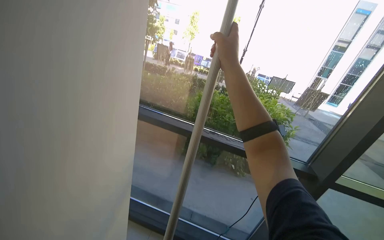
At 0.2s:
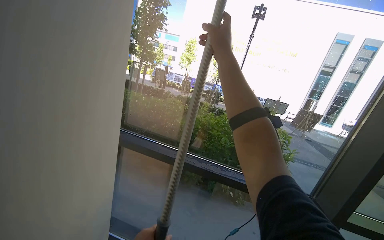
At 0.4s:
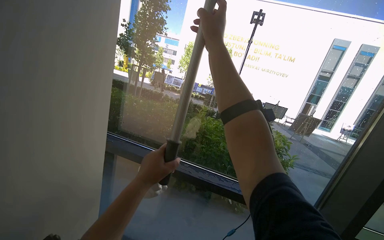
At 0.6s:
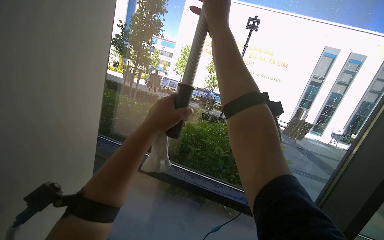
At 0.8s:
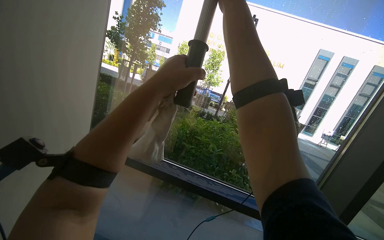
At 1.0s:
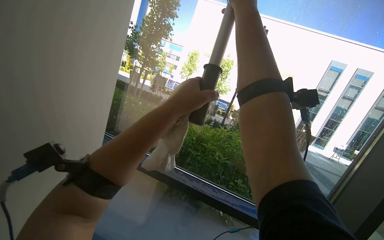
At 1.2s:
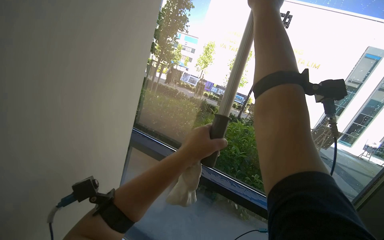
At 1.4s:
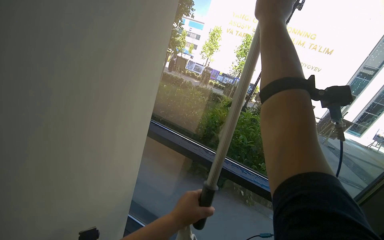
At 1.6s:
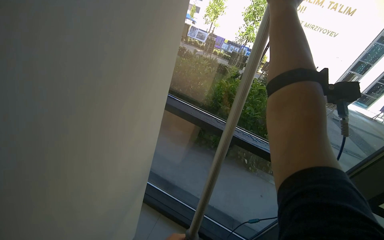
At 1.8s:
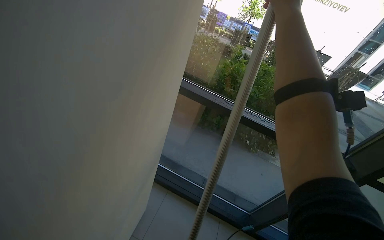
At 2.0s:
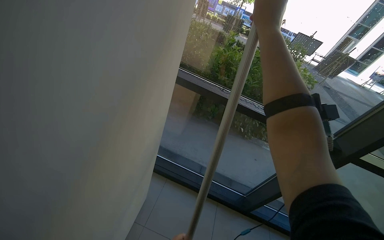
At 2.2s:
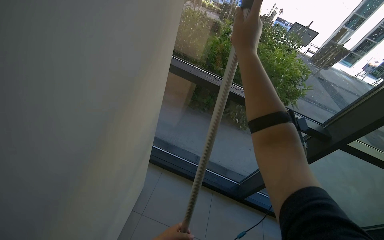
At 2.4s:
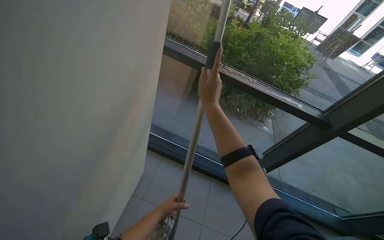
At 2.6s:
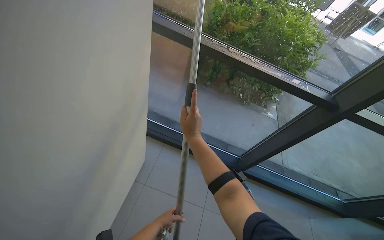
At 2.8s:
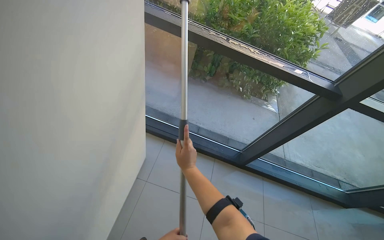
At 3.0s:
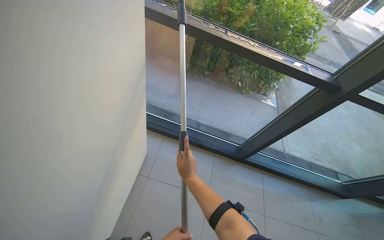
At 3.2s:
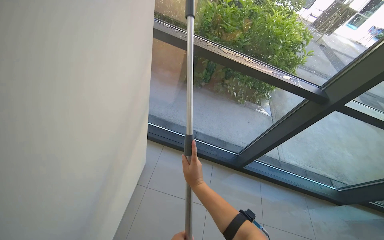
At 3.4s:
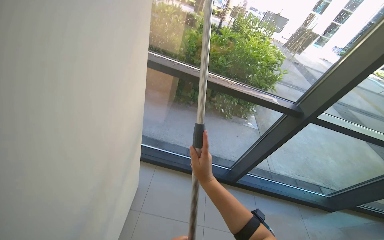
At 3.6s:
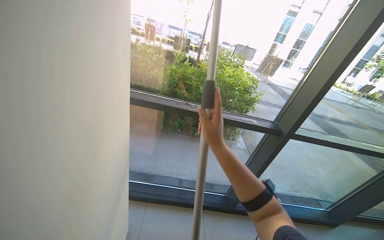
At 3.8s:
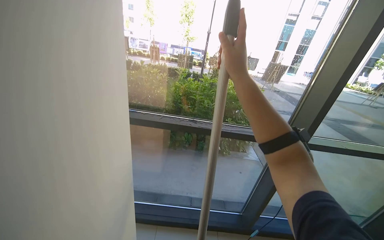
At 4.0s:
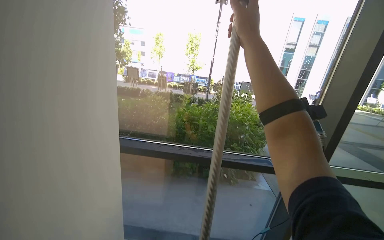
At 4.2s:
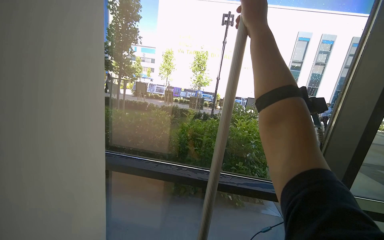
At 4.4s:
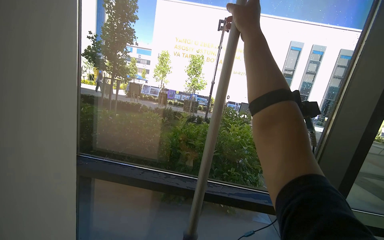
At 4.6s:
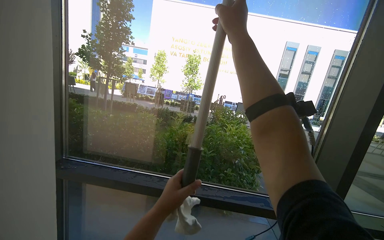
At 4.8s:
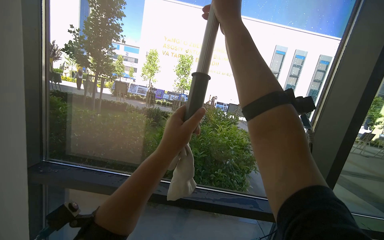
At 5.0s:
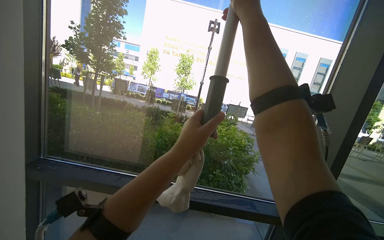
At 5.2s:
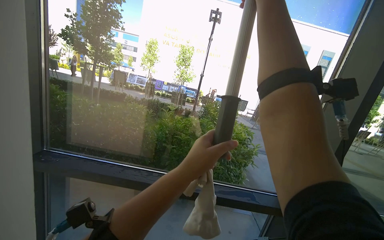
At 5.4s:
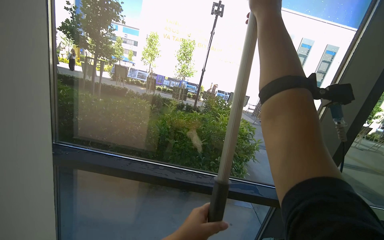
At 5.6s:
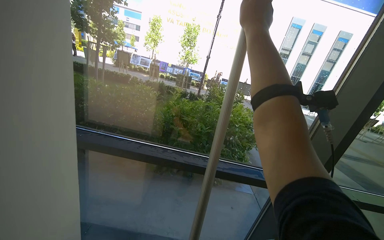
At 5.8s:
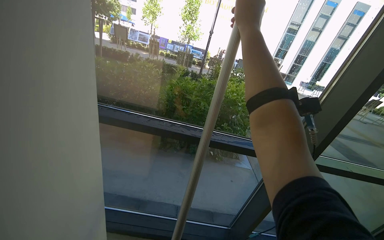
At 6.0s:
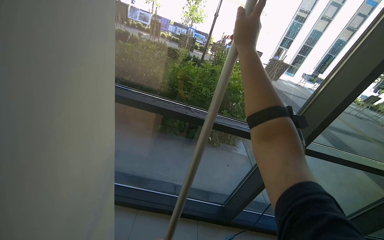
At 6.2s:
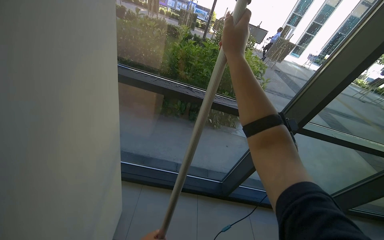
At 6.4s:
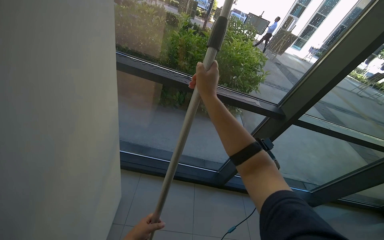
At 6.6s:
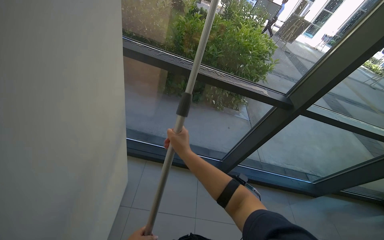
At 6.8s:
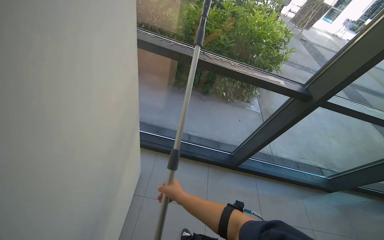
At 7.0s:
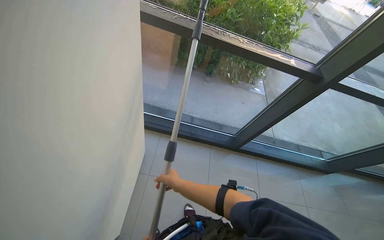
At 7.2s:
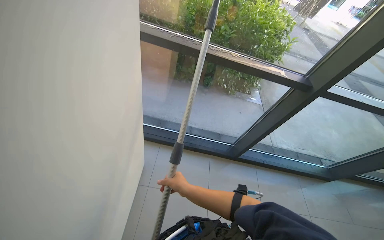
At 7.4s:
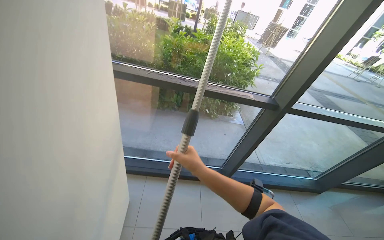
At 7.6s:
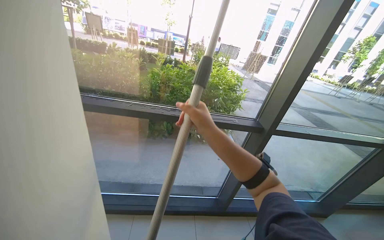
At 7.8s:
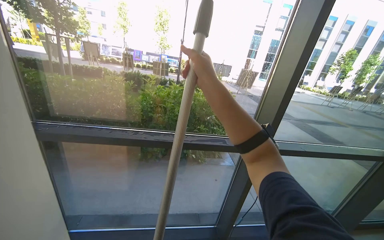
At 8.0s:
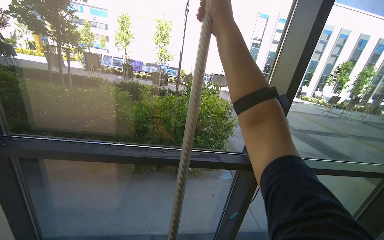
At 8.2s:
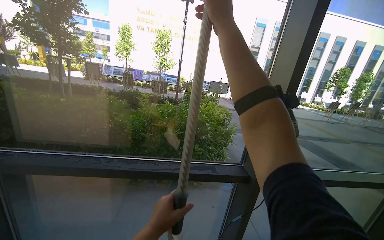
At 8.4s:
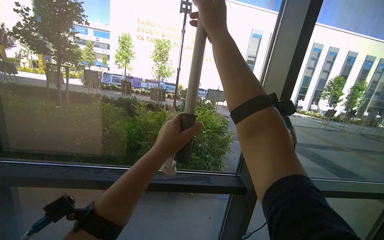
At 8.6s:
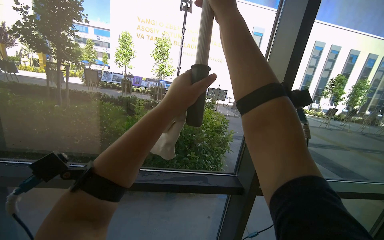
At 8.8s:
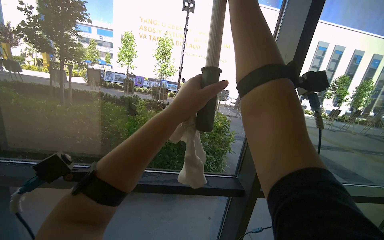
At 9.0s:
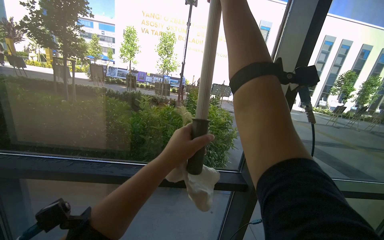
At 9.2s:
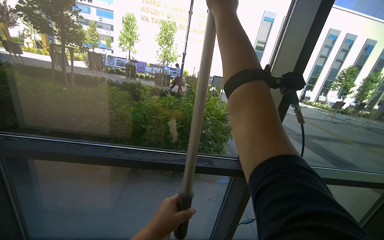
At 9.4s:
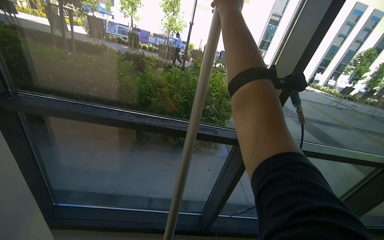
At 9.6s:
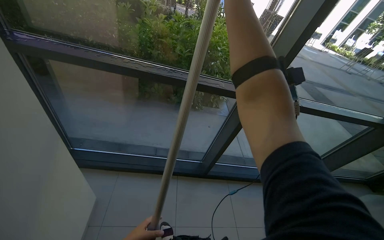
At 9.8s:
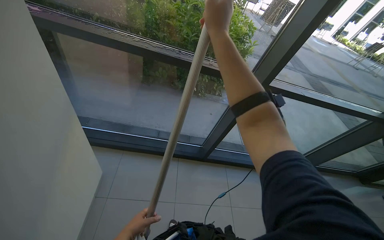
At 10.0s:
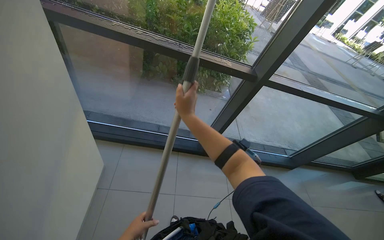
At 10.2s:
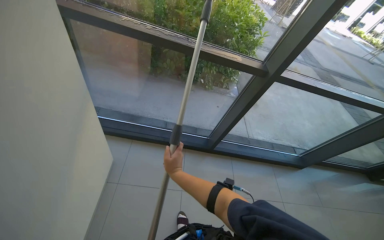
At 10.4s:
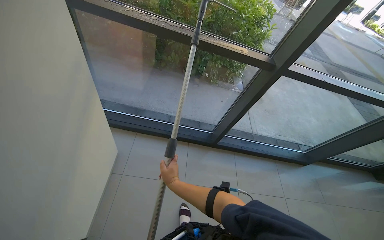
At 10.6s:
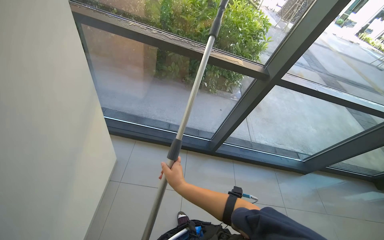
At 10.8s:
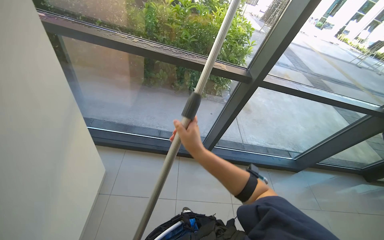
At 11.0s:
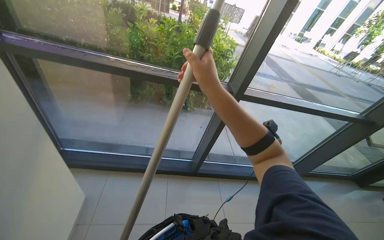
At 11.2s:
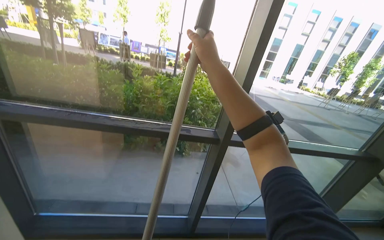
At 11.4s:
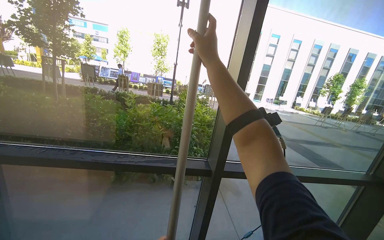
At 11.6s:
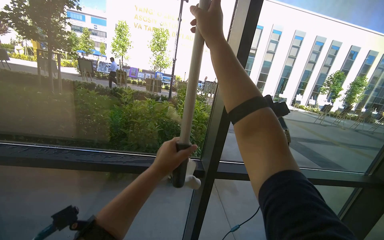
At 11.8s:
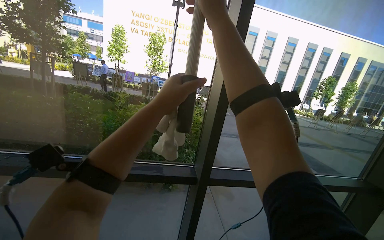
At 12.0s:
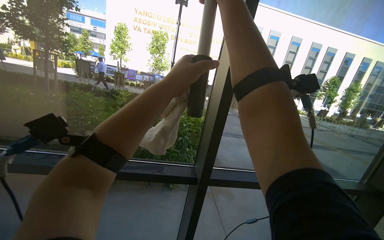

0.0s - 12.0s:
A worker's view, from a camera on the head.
Job: cleaning windows.
The whole recording: Cleaning glass panels and frames. The worker wipes the glass frames with a cloth and cleans the glass panels using a squeegee.
0.0s - 1.6s: The right hand is displaced up the picture by some 15 cm.
1.6s - 3.0s: The view tilts some 25 degrees downward. The right hand heads down the picture, covering roughly 70 cm.
3.0s - 4.4s: The view tips upward by some 40 degrees.
4.4s - 6.0s: The camera pitches downward, by about 20 degrees.
6.0s - 7.6s: The right hand heads down the picture, covering approximately 30 cm.
7.6s - 9.0s: The camera pitches upward, by about 15 degrees.
9.0s - 10.4s: The view tips downward by roughly 35 degrees.
10.4s - 12.0s: The camera travels approximately 40 cm. The wearer looks roughly 35 degrees further upward.

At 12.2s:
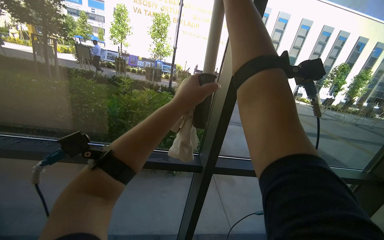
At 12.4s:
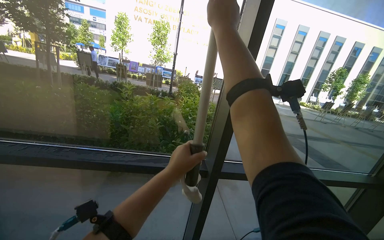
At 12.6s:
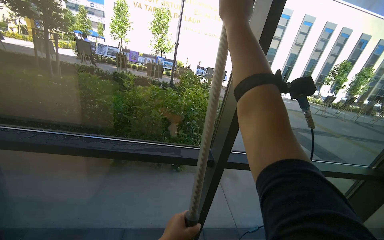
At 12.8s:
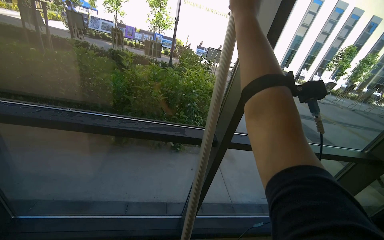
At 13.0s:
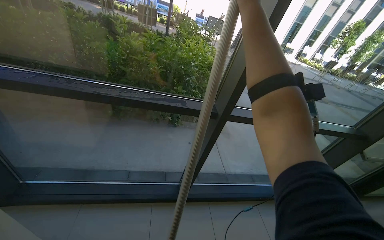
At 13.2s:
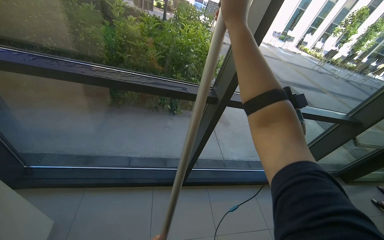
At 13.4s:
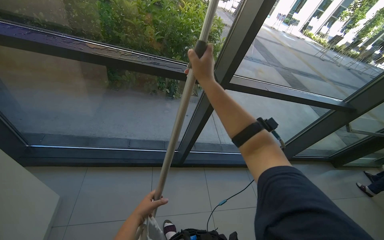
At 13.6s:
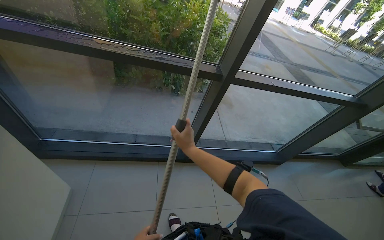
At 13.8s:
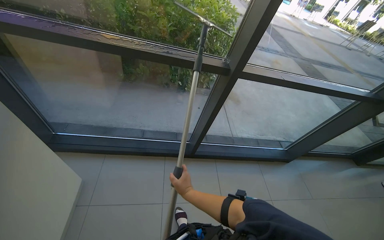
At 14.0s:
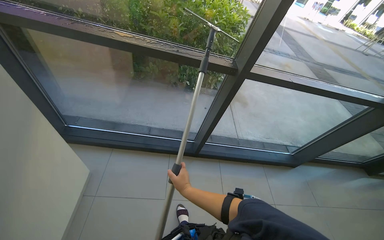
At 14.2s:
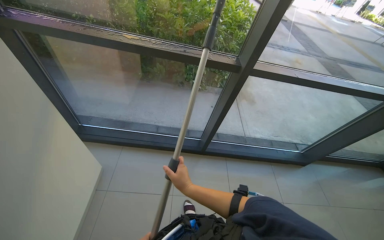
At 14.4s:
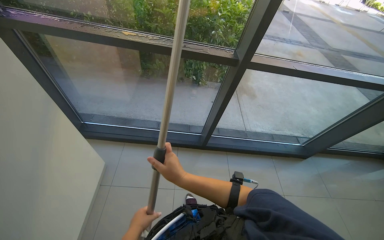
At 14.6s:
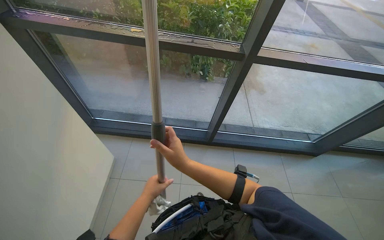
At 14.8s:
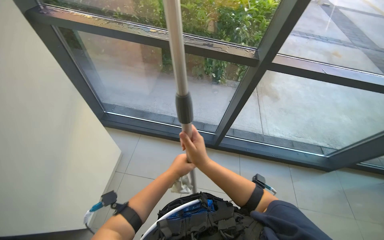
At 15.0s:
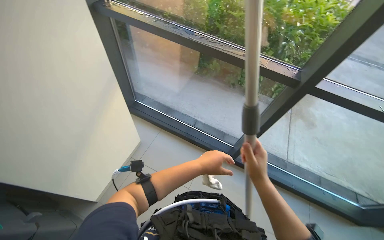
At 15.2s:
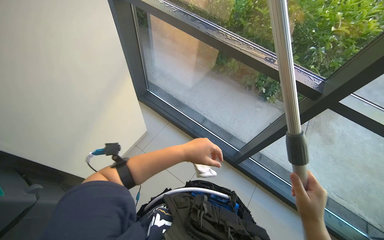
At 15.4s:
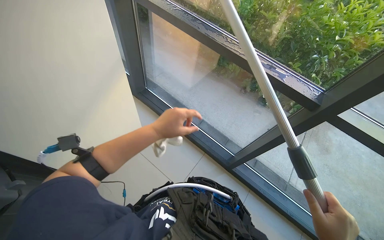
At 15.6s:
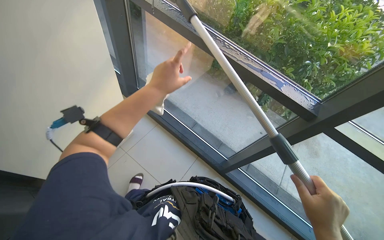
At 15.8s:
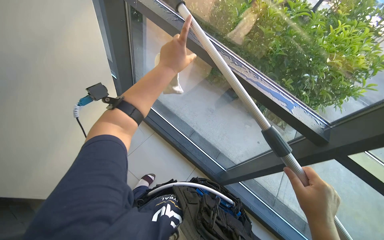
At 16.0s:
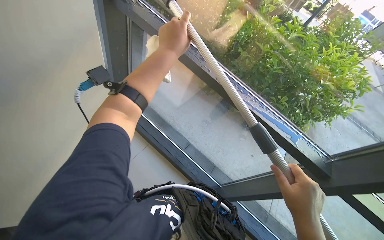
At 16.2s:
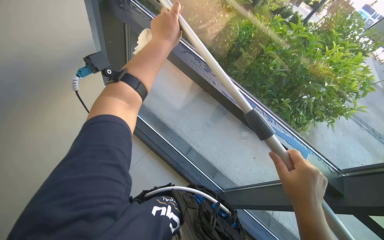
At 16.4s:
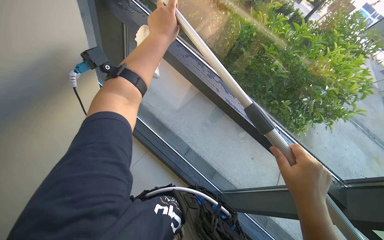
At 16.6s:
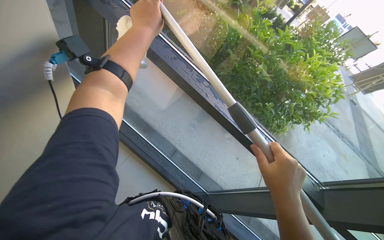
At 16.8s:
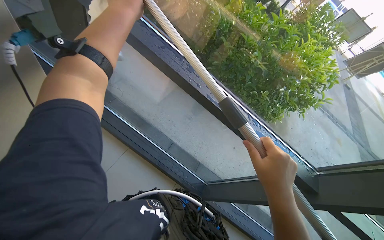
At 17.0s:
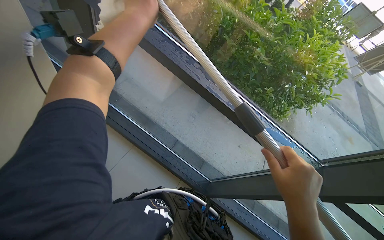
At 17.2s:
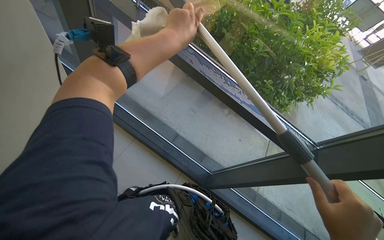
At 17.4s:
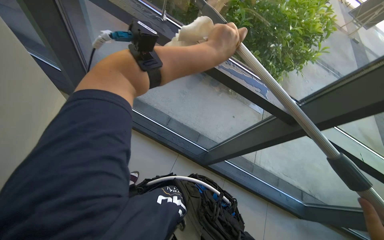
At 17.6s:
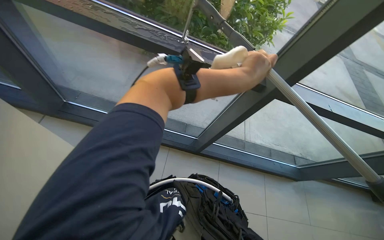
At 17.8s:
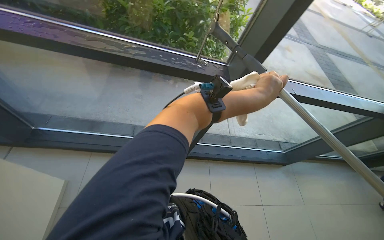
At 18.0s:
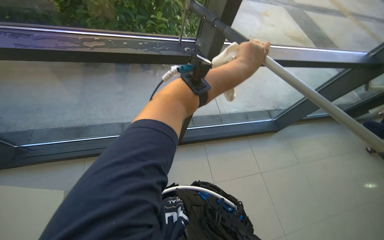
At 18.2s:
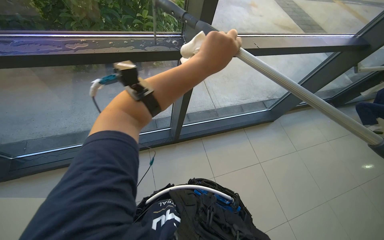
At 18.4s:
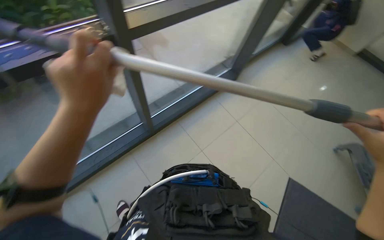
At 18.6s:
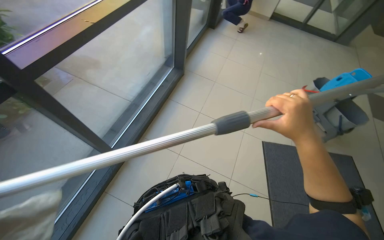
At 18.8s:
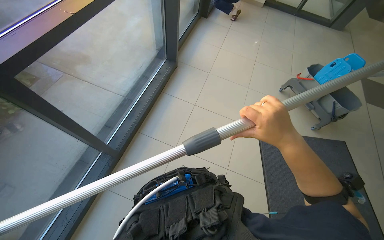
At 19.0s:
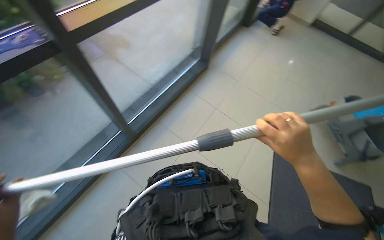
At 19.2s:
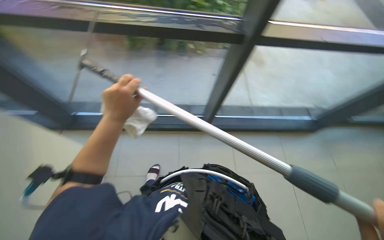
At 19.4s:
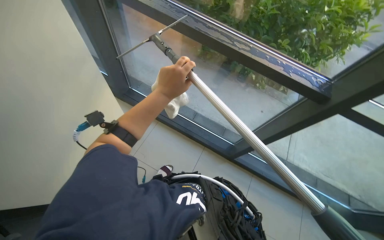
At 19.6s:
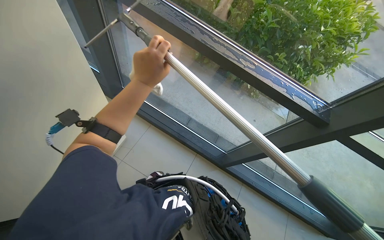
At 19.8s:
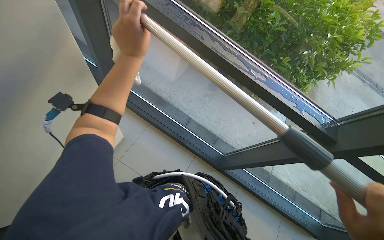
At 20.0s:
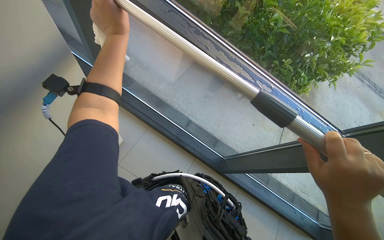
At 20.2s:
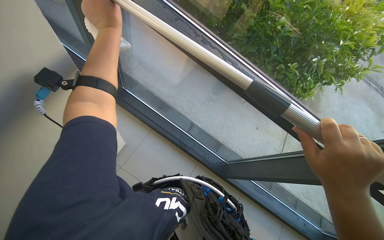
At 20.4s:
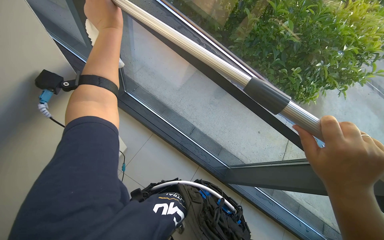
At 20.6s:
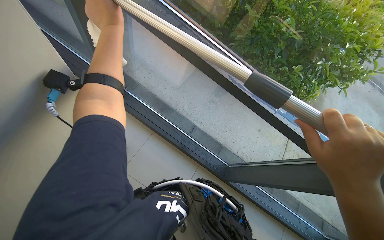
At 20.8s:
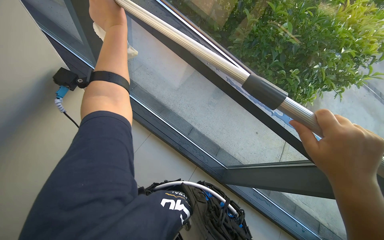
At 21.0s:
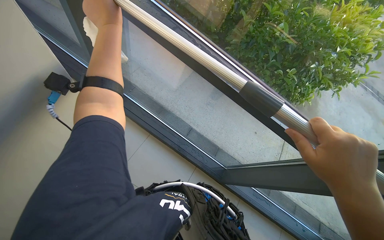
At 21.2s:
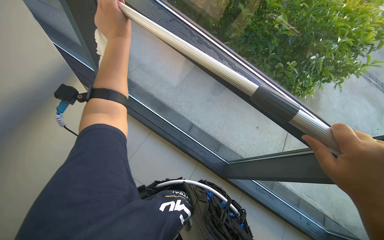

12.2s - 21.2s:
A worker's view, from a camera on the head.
Job: cleaning windows.
The whole recording: Cleaning glass panels and frames. The worker wipes the glass frames with a cloth and cleans the glass panels using a squeegee.
12.2s - 13.8s: The camera pitches downward, by some 30 degrees. The right hand is displaced down the picture by about 80 cm.
13.8s - 15.2s: The wearer looks some 40 degrees further to the left.
15.2s - 16.6s: The camera is carried about 50 cm. The view swings roughly 15 degrees to the right.
16.6s - 18.2s: The camera travels about 40 cm. The wearer's head swings approximately 50 degrees to the right. The view tips downward by approximately 15 degrees.
19.8s - 21.2s: The left hand travels up the picture by some 25 cm.
